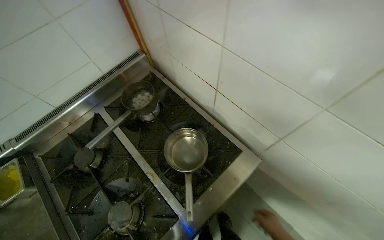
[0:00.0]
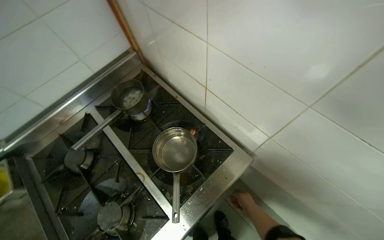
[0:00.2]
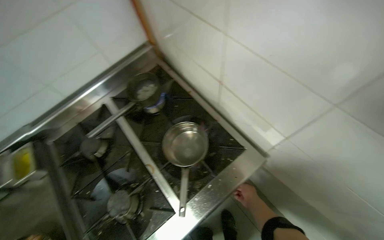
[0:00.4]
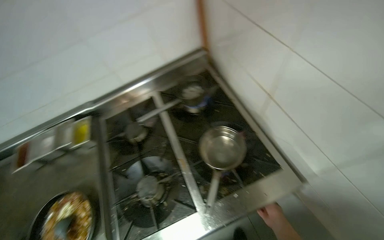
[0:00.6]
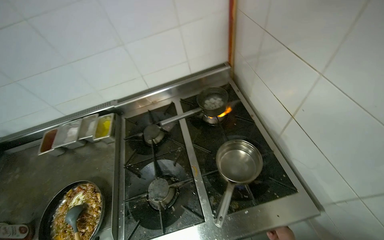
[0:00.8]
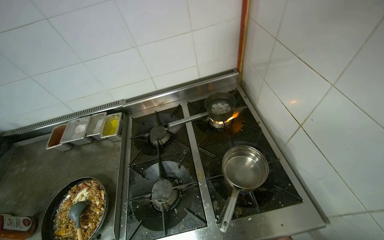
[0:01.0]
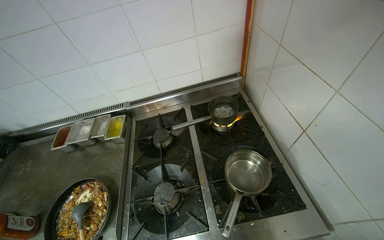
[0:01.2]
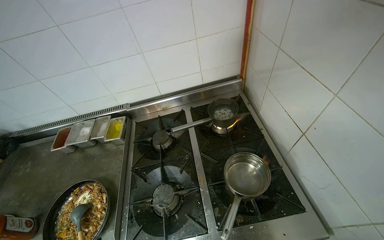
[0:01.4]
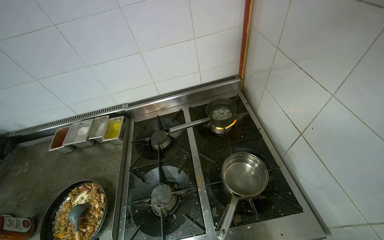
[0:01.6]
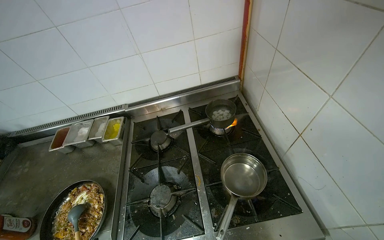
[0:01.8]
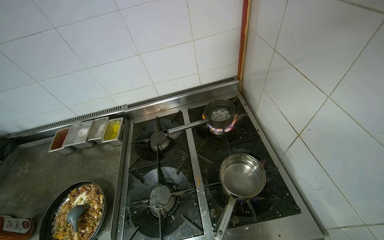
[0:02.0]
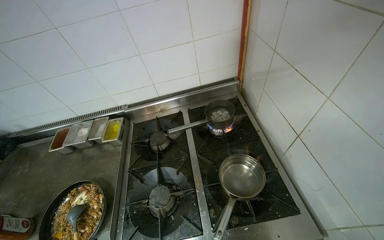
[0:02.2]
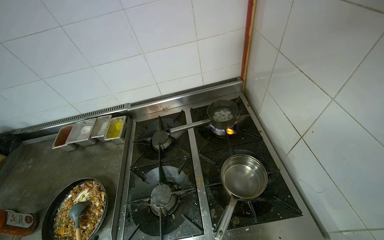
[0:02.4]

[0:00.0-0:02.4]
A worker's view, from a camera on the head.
Job: cooking food.
The whole recording: Preparing to cook dumplings. The worker fills a pot with water, places it on the stove, and adds dumplings to cook.
0:00.0 to 0:01.2: The wearer's head swings approximately 35 degrees to the left.

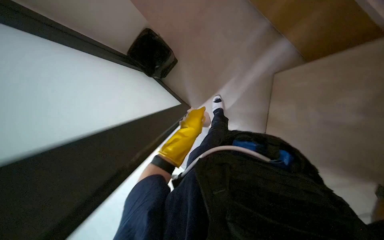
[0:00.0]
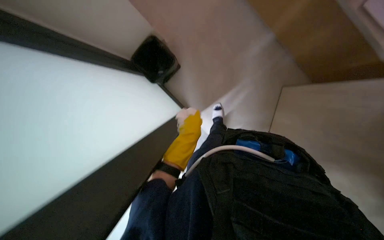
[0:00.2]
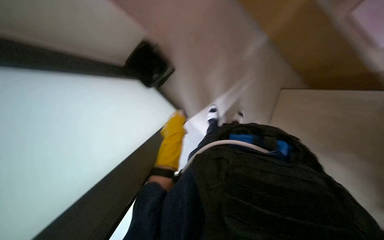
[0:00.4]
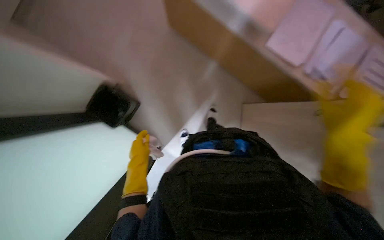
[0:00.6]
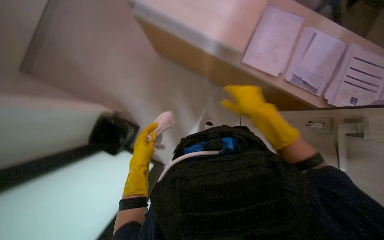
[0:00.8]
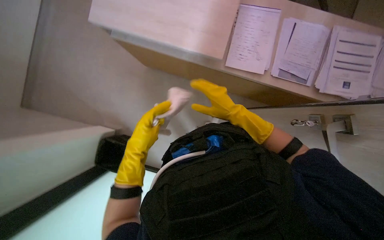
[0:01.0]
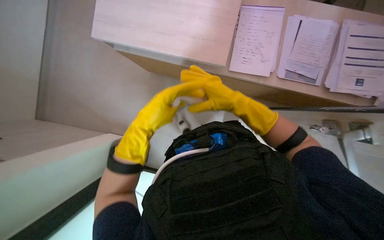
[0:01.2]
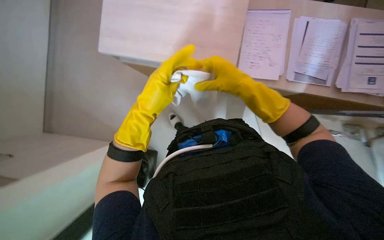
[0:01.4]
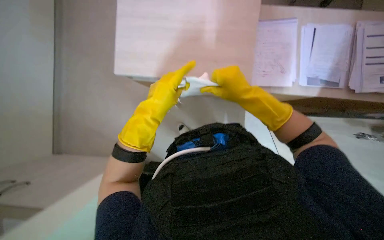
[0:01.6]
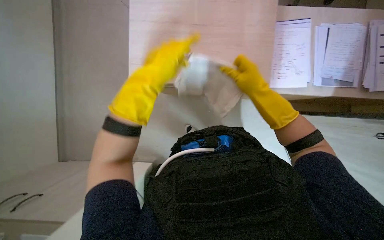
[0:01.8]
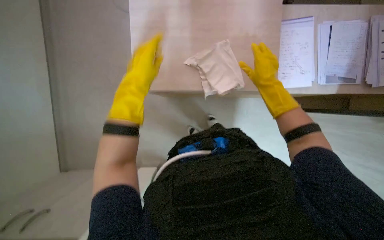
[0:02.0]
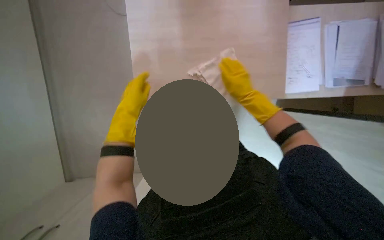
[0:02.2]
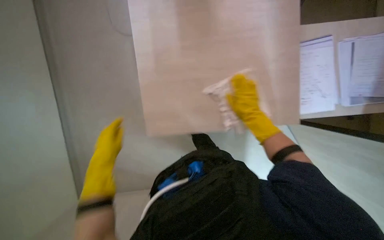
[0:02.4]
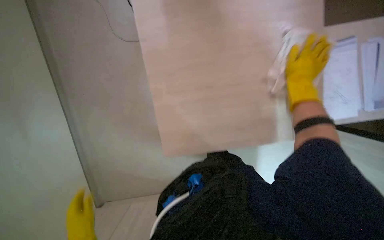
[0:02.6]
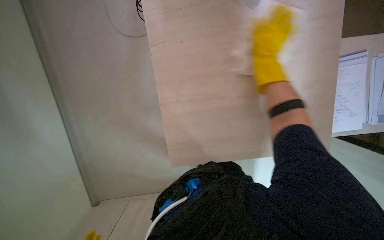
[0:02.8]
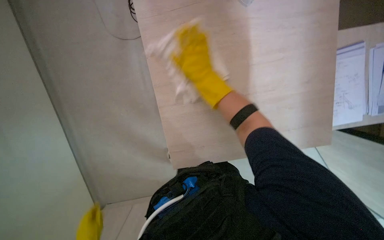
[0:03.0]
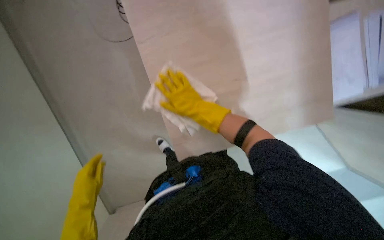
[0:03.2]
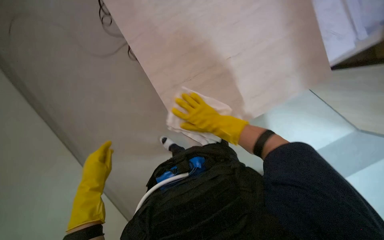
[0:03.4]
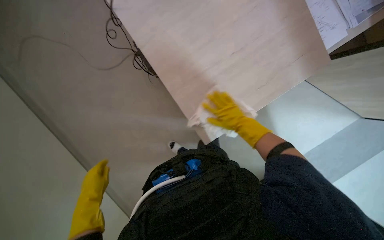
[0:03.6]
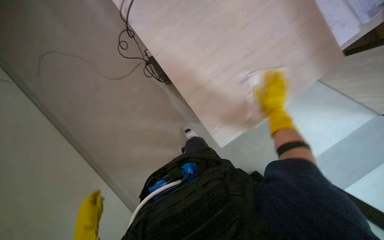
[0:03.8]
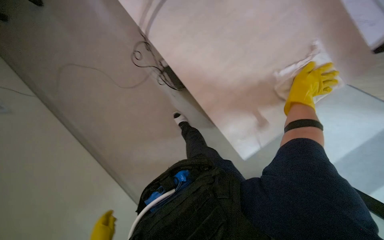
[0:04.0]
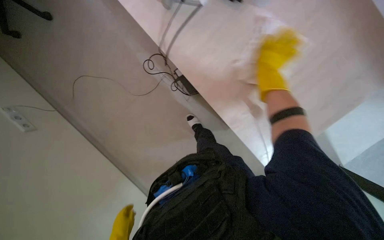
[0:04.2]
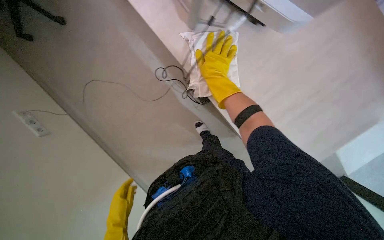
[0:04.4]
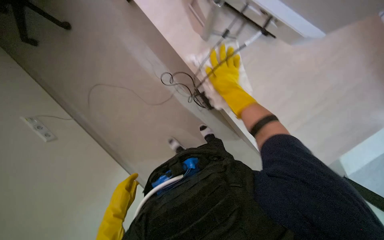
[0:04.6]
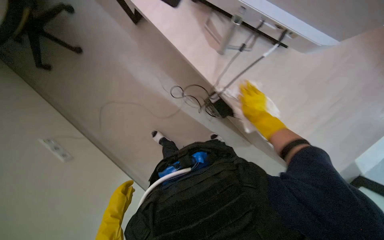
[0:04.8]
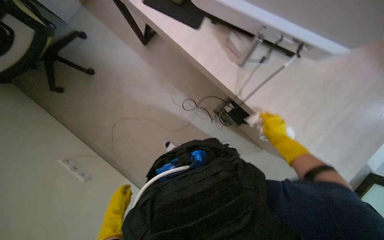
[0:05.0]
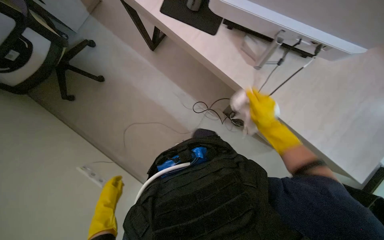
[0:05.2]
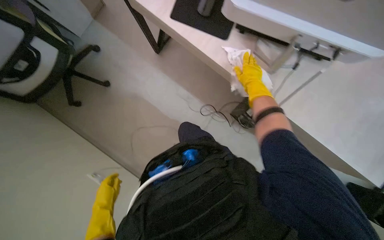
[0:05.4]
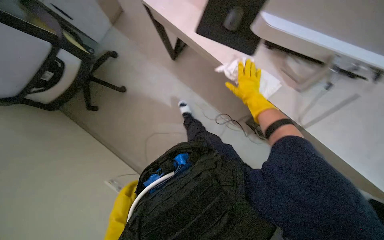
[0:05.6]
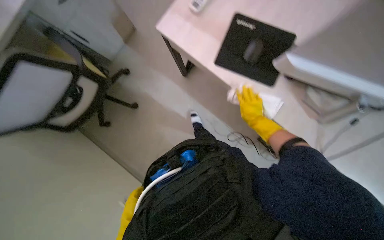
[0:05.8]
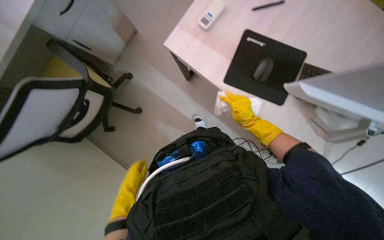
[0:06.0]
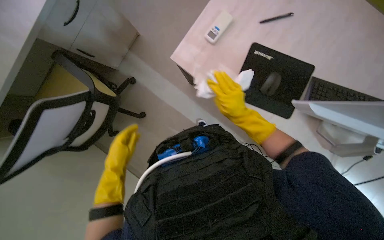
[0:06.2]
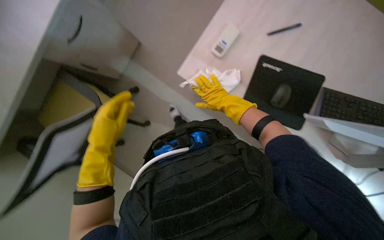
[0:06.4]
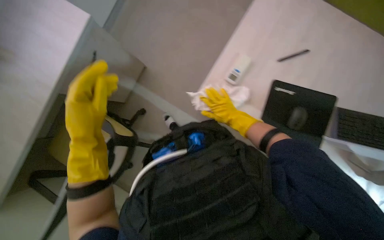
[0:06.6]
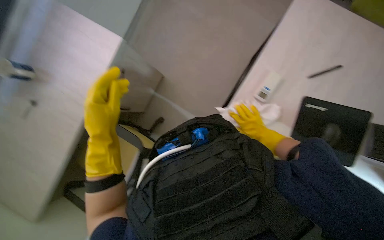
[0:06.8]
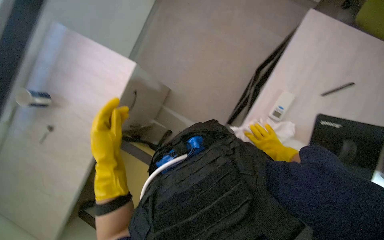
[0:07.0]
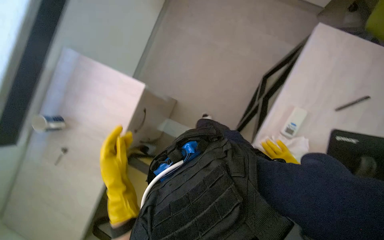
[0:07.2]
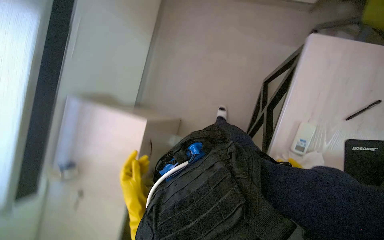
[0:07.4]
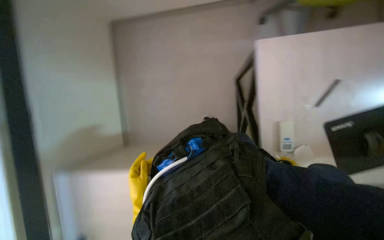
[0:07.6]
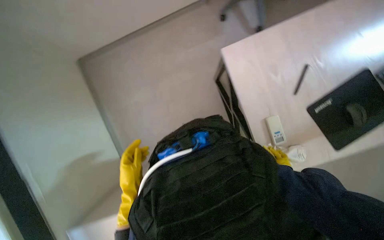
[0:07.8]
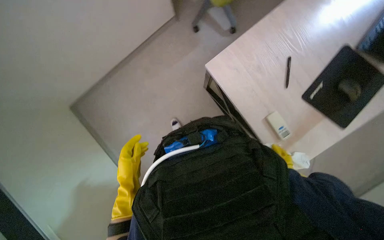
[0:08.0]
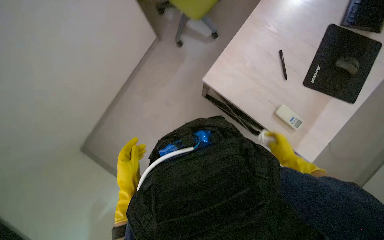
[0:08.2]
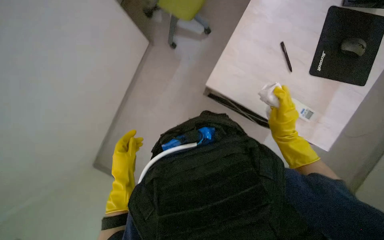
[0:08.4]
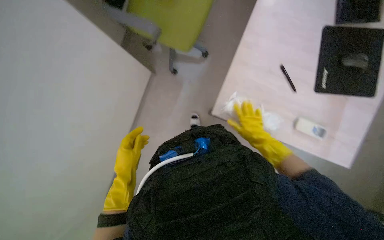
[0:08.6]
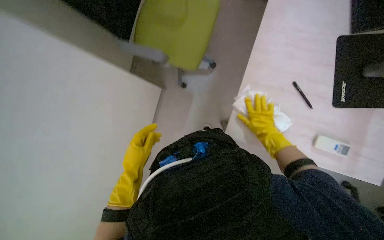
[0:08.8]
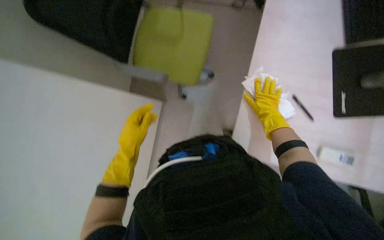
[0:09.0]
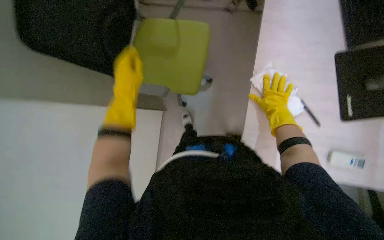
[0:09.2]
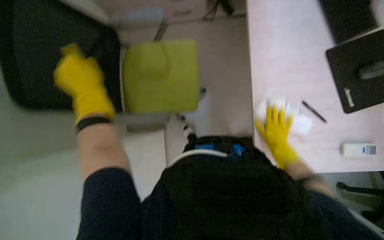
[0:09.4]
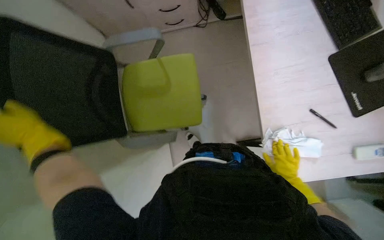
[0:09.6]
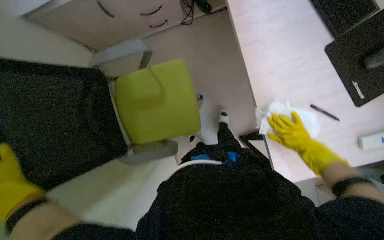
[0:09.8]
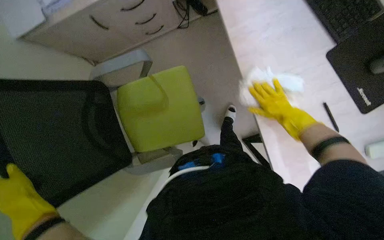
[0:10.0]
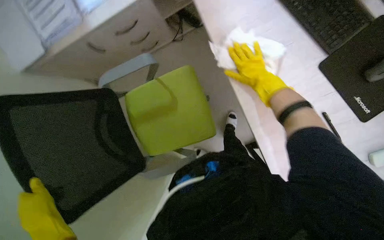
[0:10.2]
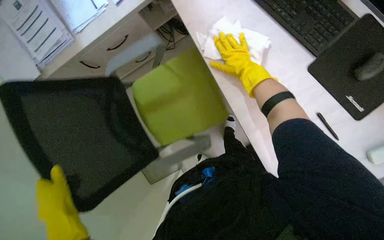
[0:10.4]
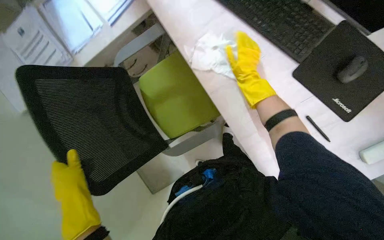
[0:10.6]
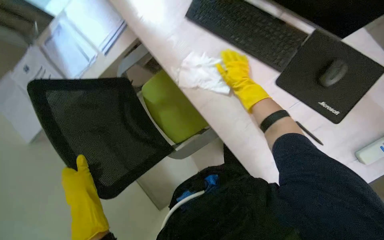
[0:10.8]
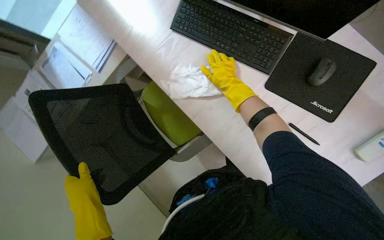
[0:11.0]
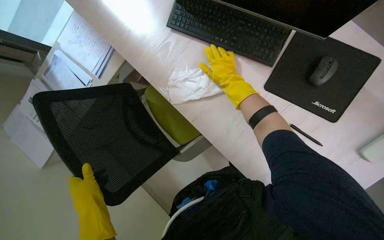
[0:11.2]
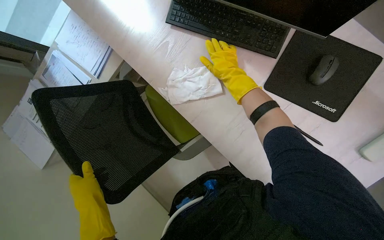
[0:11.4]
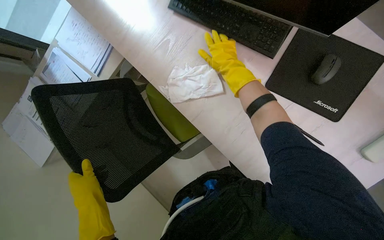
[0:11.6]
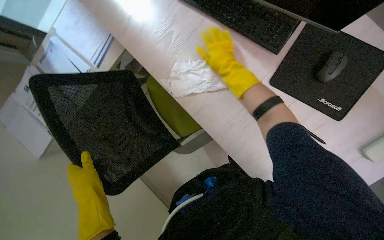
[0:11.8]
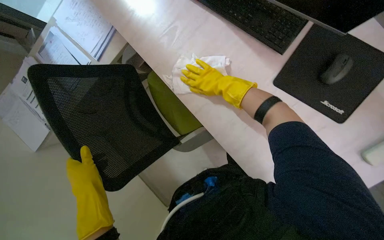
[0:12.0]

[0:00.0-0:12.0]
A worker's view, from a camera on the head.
Job: wiping surfaces.
The whole recording: Wiping office desk surface. The worker wipes the surface of an office desk with a white cloth.
0:00.0 to 0:01.6: The view tilts some 30 degrees upward. The scene turns roughly 35 degrees counterclockwise in the picture.
0:01.6 to 0:03.0: The right hand moves up the picture, to the left and farther from the camera, about 35 cm.
0:03.0 to 0:04.4: The right hand moves roughly 40 cm to the right and comes back.
0:04.4 to 0:06.0: The wearer moves roughly 70 cm.
0:06.0 to 0:07.6: The camera travels about 70 cm. The scene turns approximately 30 degrees counterclockwise in the picture.
0:07.6 to 0:09.0: Everything in view rotates some 50 degrees counterclockwise.
0:09.0 to 0:10.4: The scene turns approximately 30 degrees counterclockwise in the picture. The right hand shifts some 40 cm up the picture and to the left. Meanwhile the left hand moves to the left, some 25 cm.
0:10.4 to 0:12.0: The left hand is displaced up the picture and to the right by roughly 25 cm.

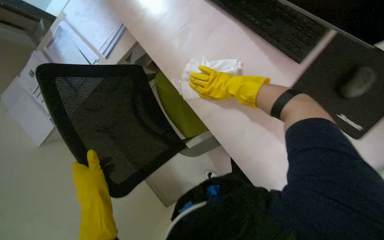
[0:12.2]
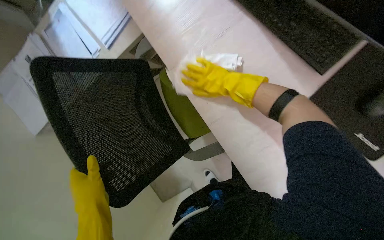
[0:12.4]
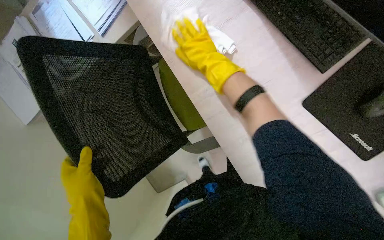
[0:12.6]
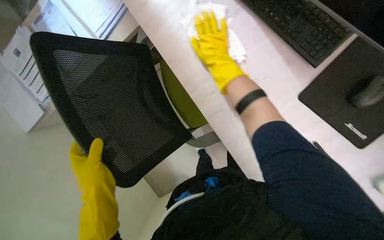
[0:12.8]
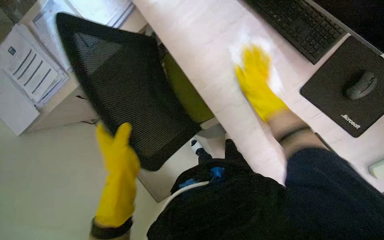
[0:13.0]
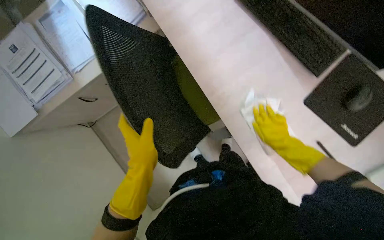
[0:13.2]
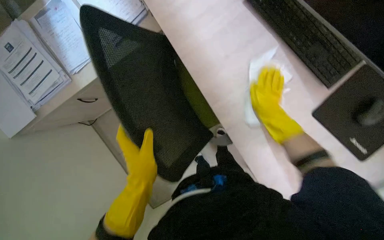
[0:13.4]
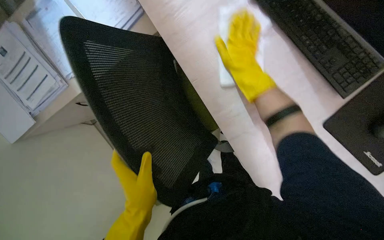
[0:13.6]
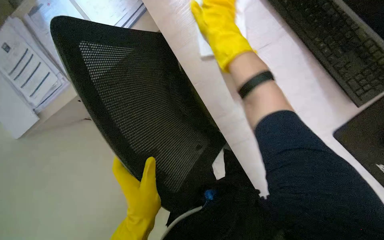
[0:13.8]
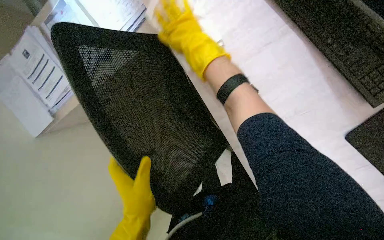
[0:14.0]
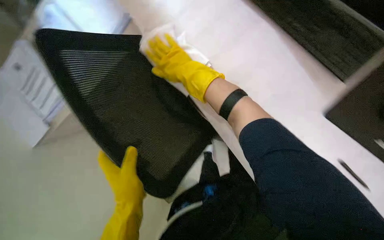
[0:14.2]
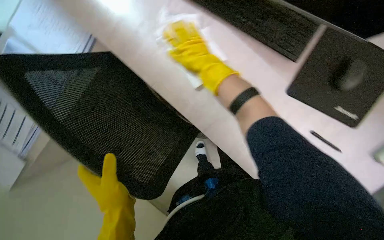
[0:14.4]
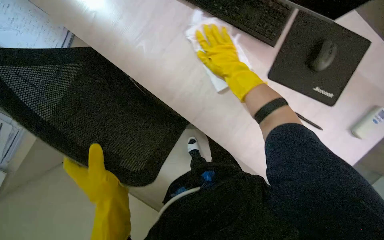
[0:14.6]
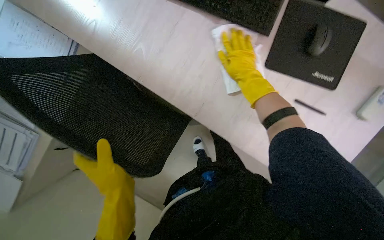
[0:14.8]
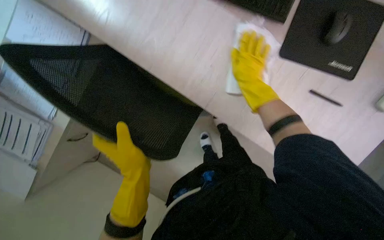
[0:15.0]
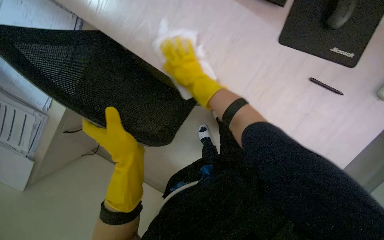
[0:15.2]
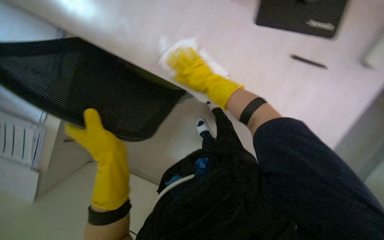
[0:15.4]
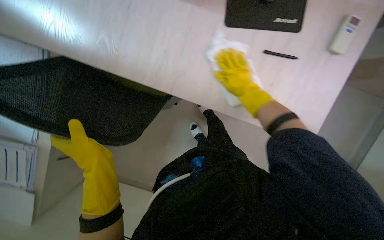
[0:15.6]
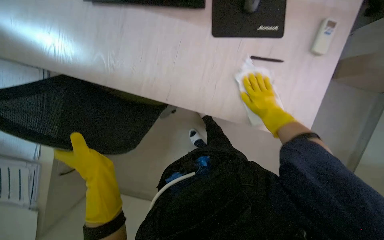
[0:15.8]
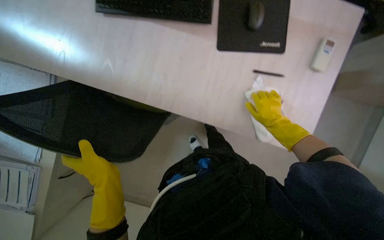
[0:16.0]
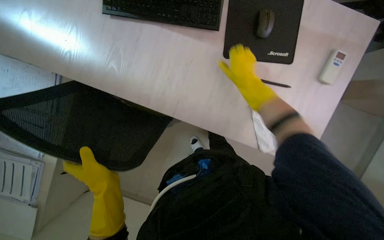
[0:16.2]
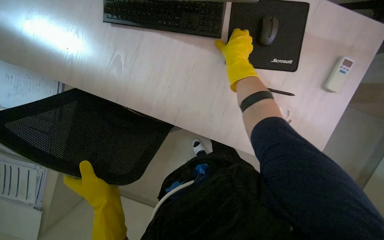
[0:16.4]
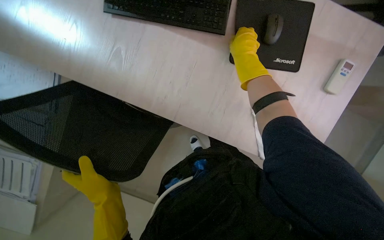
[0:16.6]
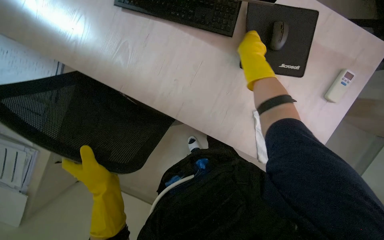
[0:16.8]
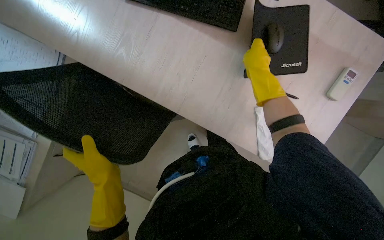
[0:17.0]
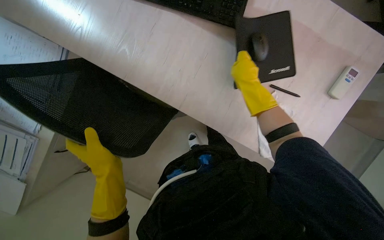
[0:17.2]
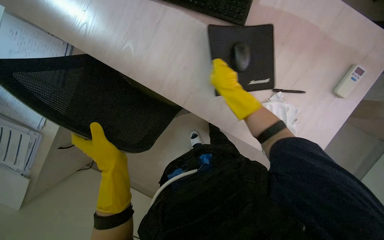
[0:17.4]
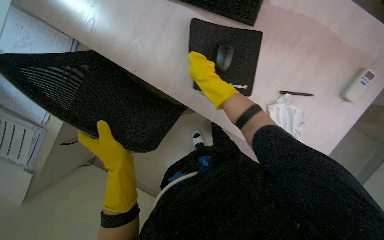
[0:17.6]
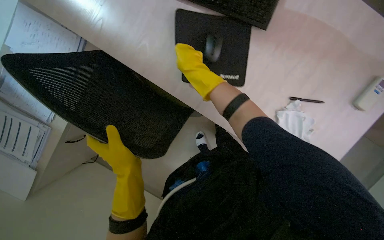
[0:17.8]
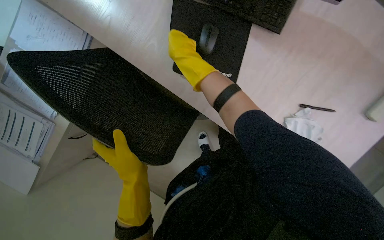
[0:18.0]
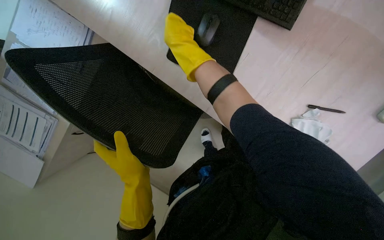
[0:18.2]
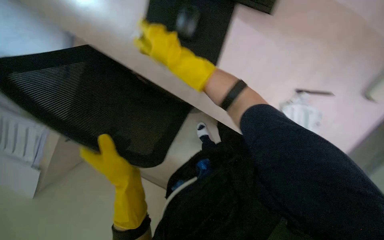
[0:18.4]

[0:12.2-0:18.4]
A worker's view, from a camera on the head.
Job: wiping surfaces.
The whole recording: Wiping office desk surface. The worker wipes the surface of an office desk with a white cloth.
0:12.2 to 0:13.8: The right hand moves left and right over about 25 cm, changing direction 2 times.
0:13.8 to 0:15.4: The right hand goes left and right, roughly 20 cm each way, reversing 2 times.
0:15.4 to 0:16.8: The right hand is displaced up the picture and to the right by some 25 cm.
0:16.8 to 0:18.4: The right hand shifts about 30 cm to the left.
